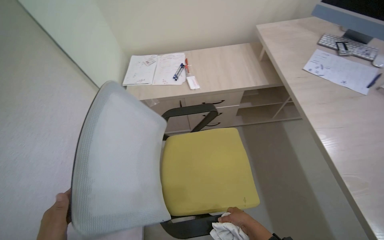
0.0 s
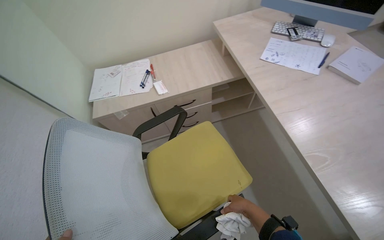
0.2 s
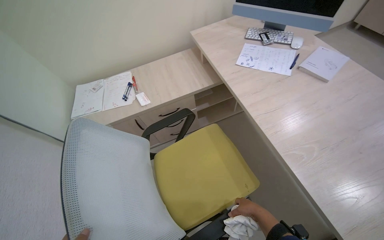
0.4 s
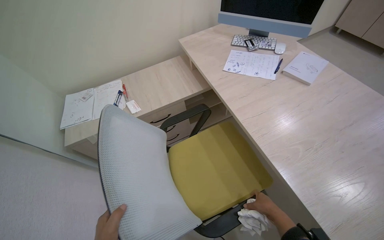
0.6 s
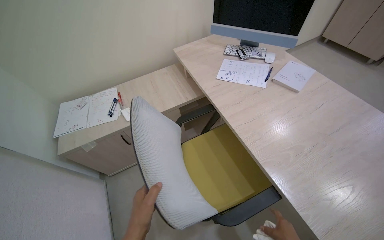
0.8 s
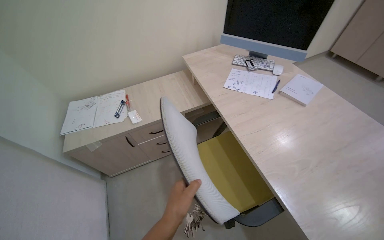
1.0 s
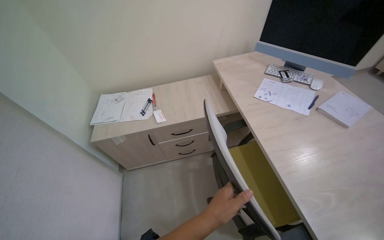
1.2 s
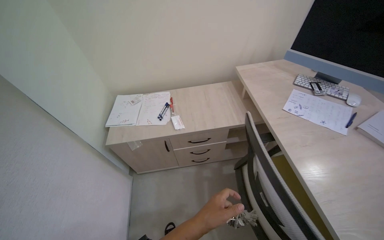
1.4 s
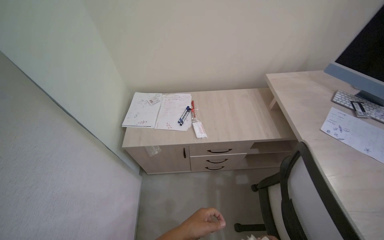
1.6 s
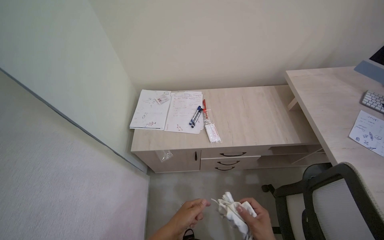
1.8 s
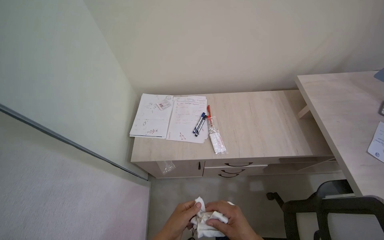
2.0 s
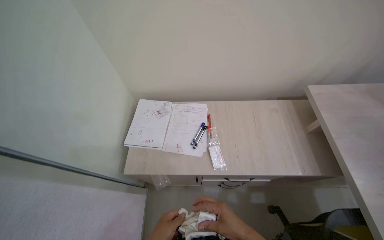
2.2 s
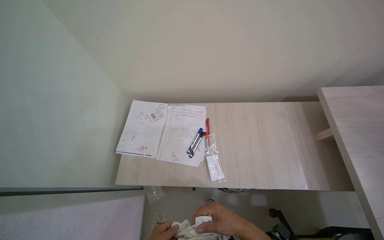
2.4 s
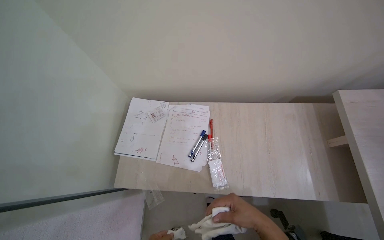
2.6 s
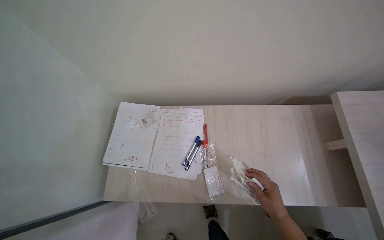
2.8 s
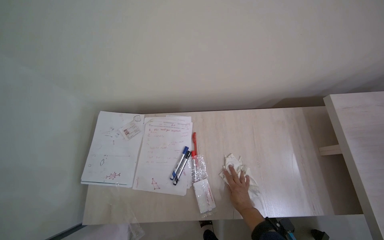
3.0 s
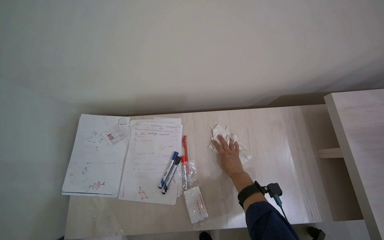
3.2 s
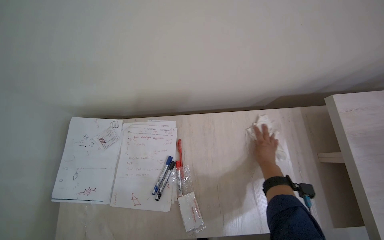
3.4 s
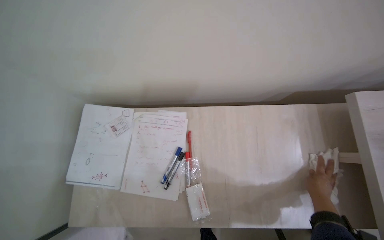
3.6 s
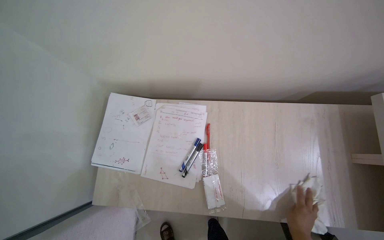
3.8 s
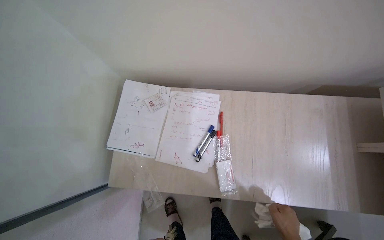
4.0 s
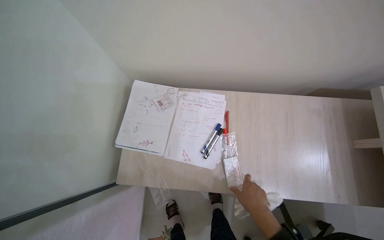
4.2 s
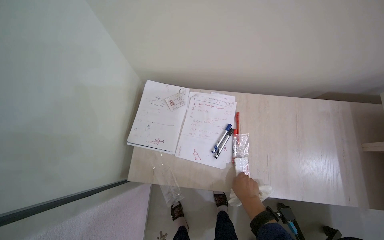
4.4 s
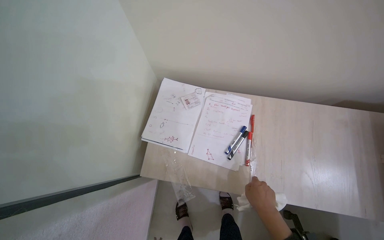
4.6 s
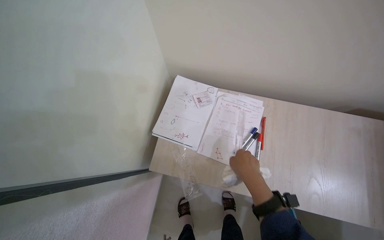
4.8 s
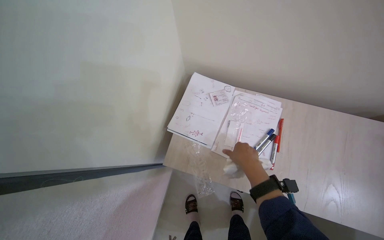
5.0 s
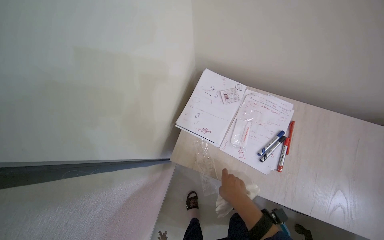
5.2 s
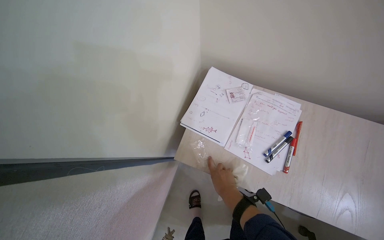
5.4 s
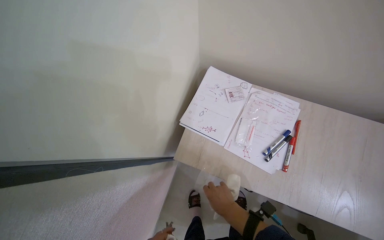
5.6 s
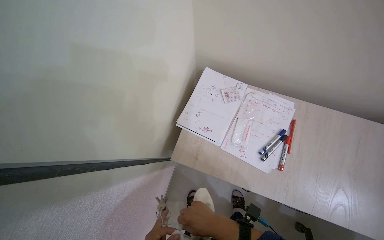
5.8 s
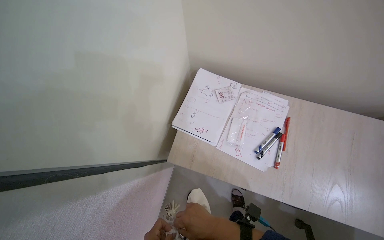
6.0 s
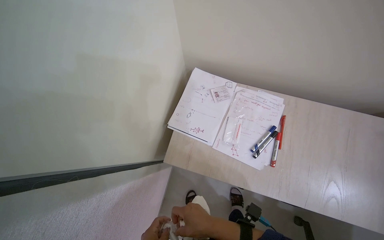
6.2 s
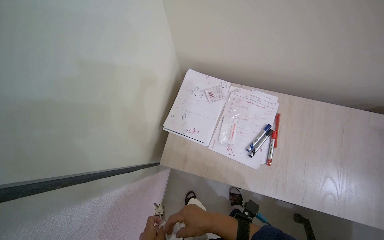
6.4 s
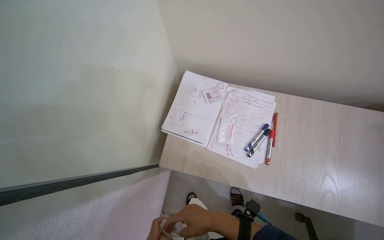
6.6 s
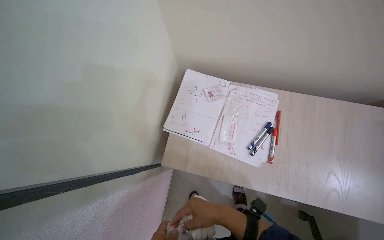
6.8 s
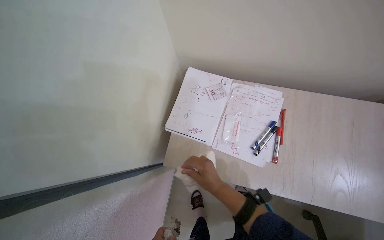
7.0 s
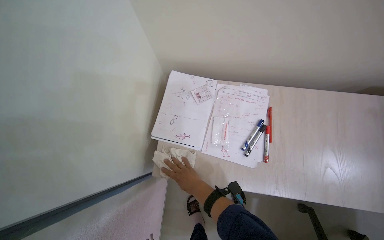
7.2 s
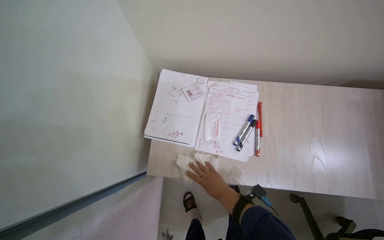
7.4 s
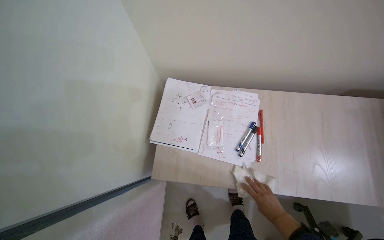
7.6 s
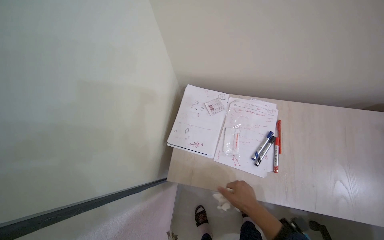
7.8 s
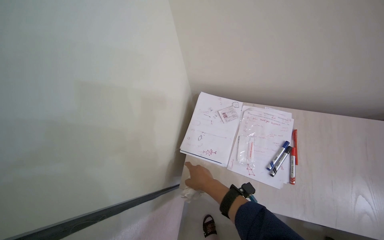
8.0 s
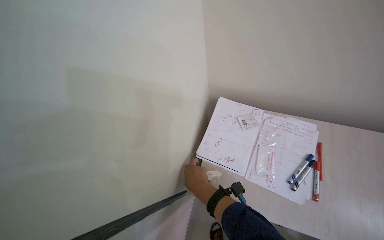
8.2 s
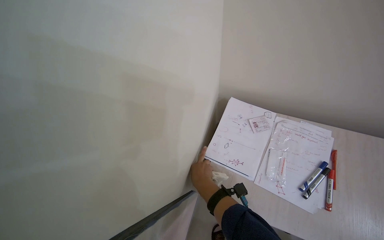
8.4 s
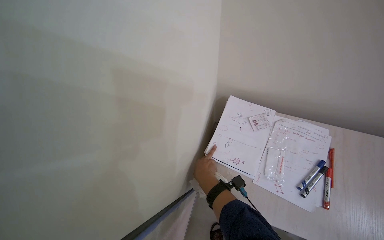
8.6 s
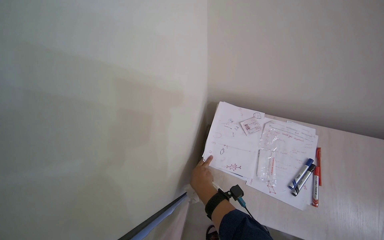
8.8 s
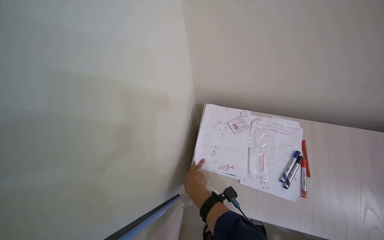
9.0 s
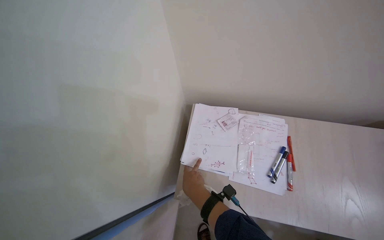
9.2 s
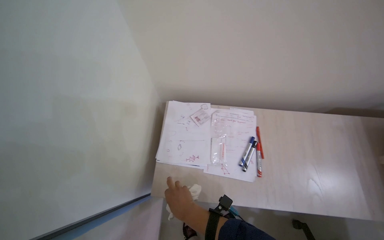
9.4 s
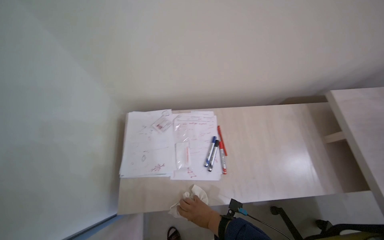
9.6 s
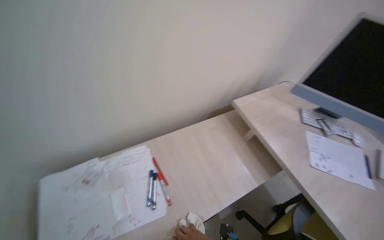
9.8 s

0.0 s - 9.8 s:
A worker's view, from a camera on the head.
Job: wiping surfaces.
The whole recording: Wiping office desk and shelves. The worker wipes the office desk and adjacent shelves with a cloth.
1.4 s - 2.8 s: The wearer moves about 70 cm. The view tilts about 20 degrees downward.
4.2 s - 5.6 s: The right hand moves to the left, approximately 25 cm, and reaches about 15 cm up the picture, then returns.
7.0 s - 8.4 s: The right hand reaches about 25 cm to the right, then returns.
8.4 s - 9.8 s: The head rotates roughly 60 degrees to the right.

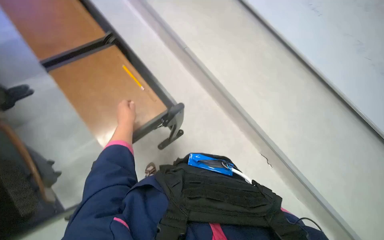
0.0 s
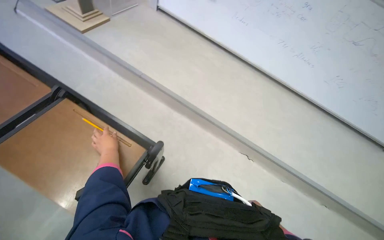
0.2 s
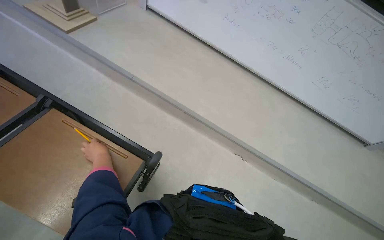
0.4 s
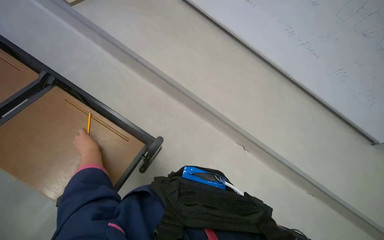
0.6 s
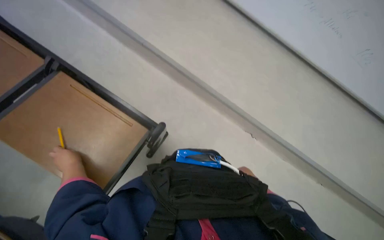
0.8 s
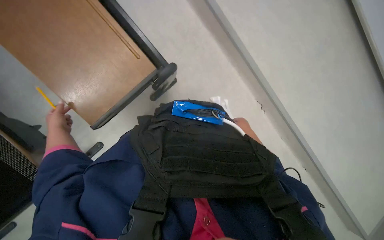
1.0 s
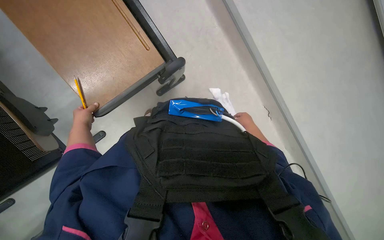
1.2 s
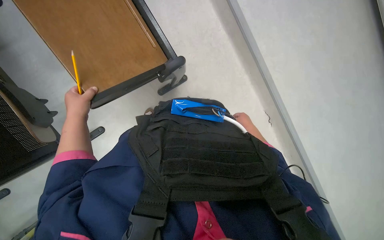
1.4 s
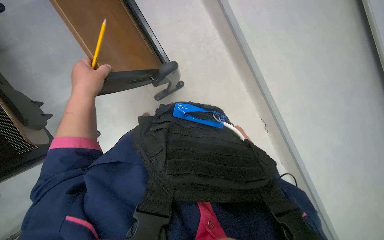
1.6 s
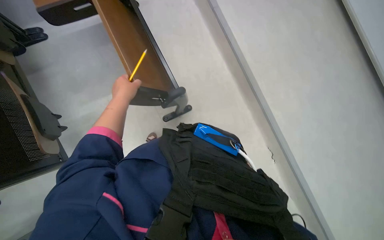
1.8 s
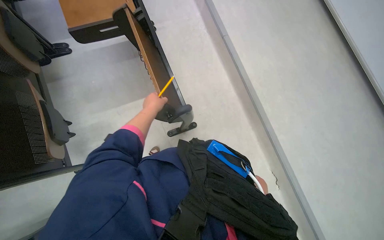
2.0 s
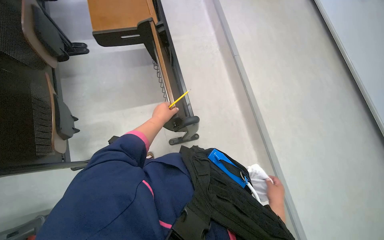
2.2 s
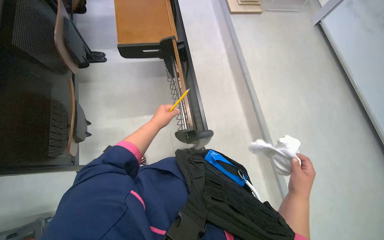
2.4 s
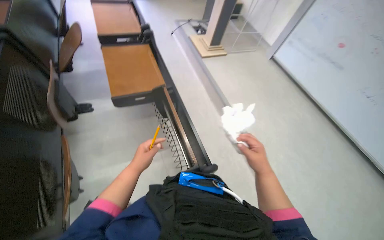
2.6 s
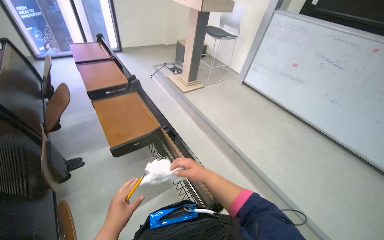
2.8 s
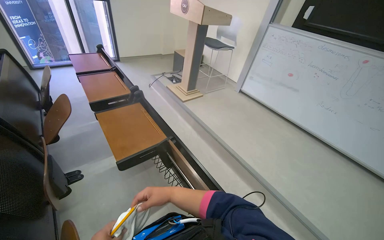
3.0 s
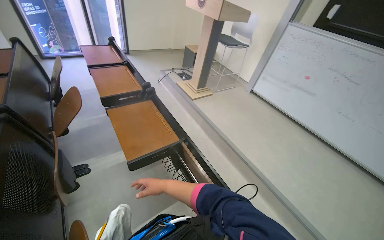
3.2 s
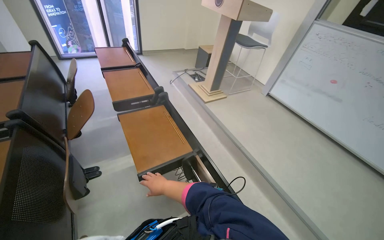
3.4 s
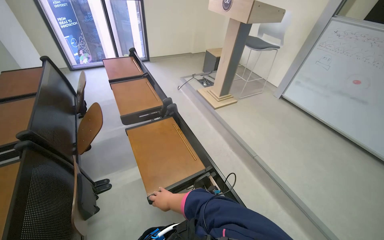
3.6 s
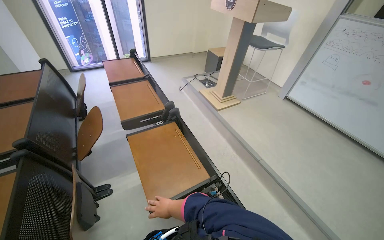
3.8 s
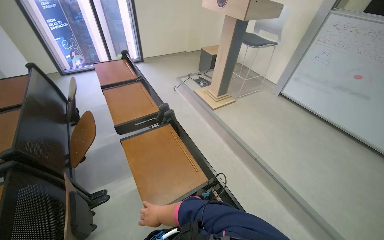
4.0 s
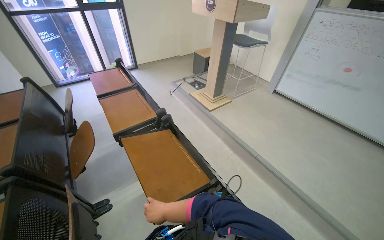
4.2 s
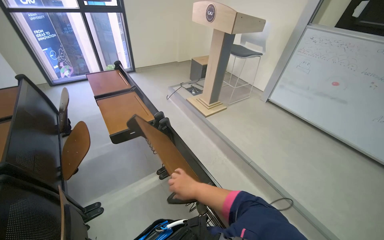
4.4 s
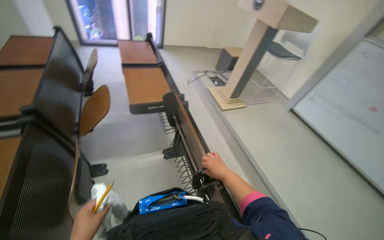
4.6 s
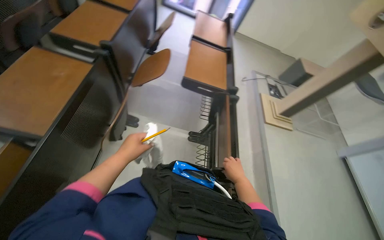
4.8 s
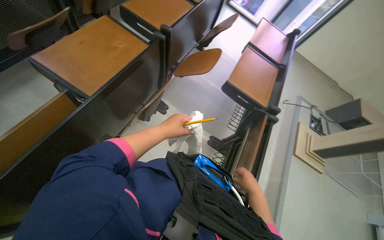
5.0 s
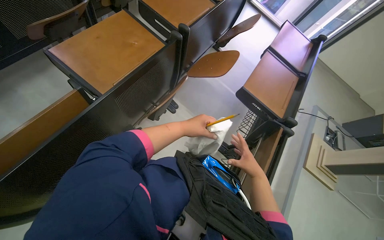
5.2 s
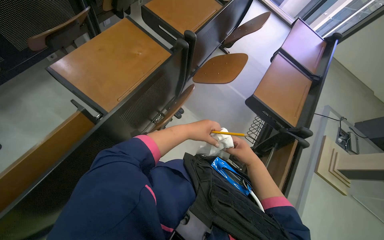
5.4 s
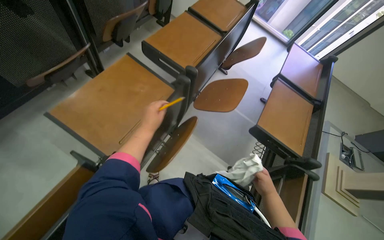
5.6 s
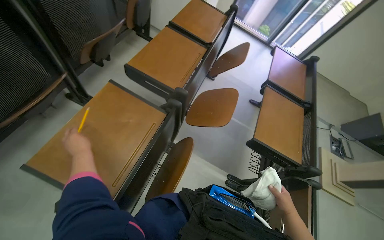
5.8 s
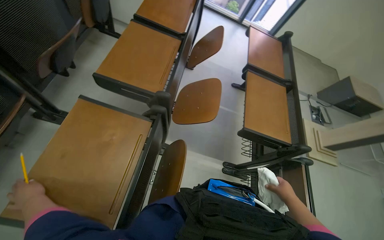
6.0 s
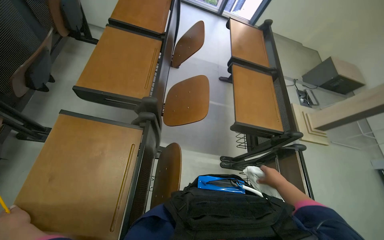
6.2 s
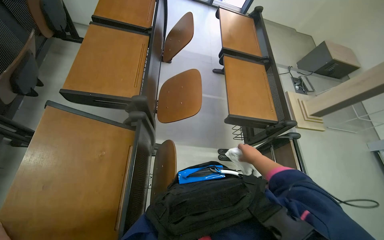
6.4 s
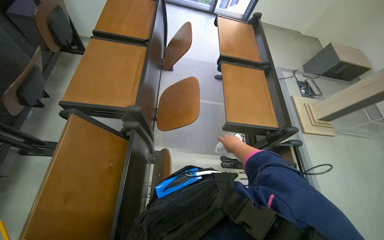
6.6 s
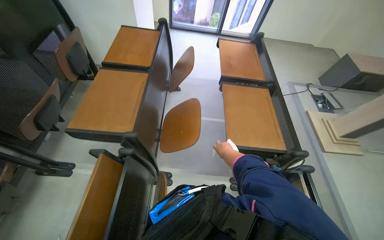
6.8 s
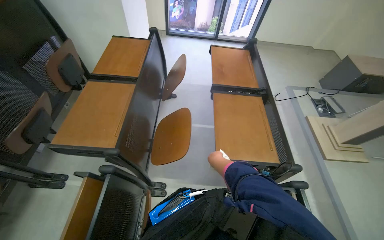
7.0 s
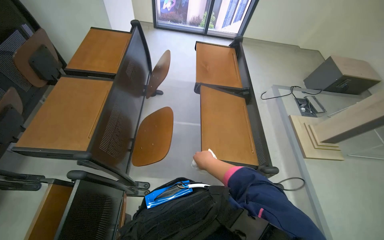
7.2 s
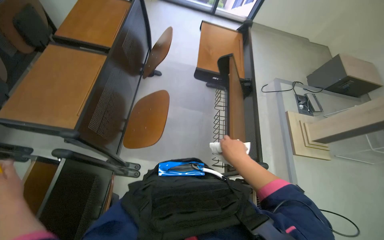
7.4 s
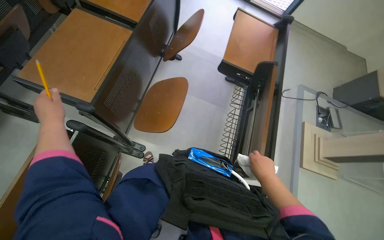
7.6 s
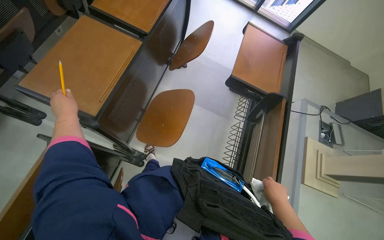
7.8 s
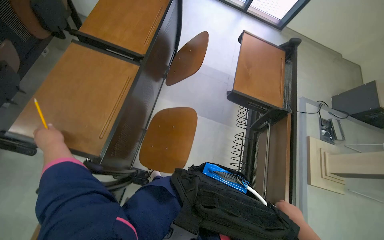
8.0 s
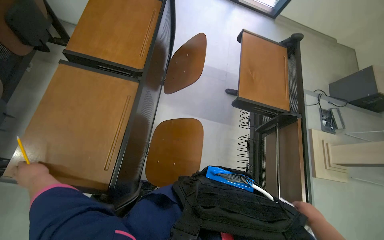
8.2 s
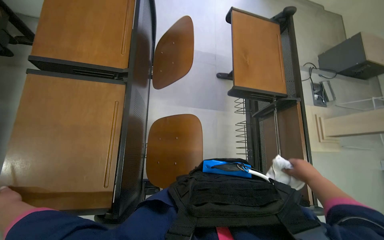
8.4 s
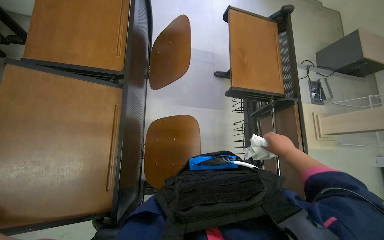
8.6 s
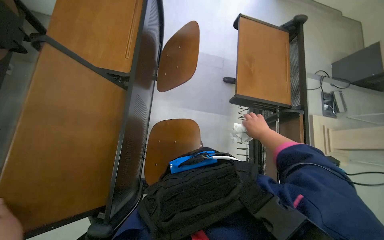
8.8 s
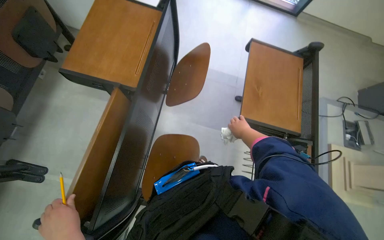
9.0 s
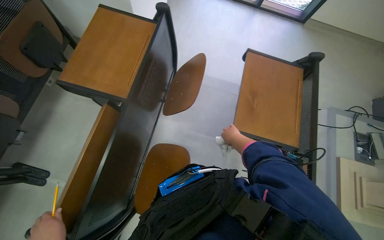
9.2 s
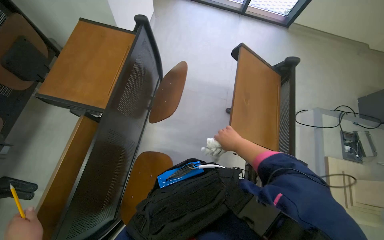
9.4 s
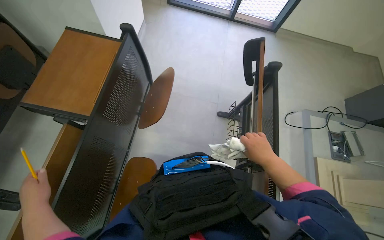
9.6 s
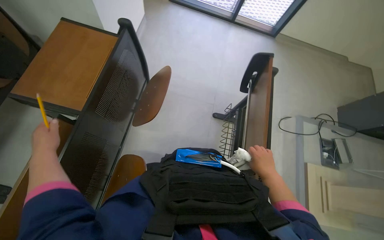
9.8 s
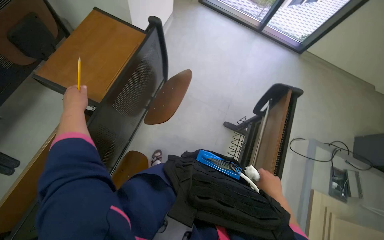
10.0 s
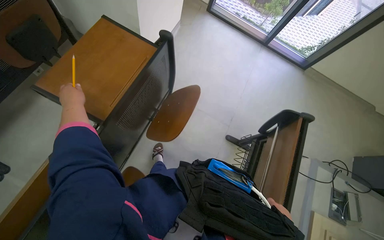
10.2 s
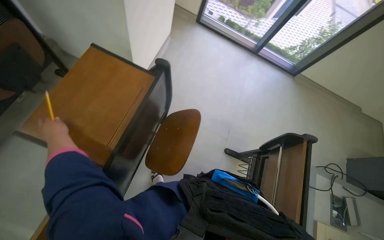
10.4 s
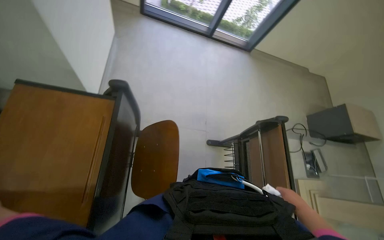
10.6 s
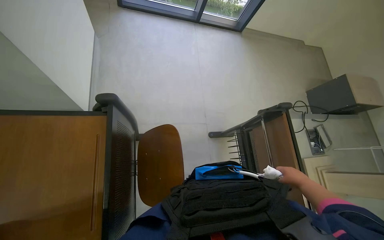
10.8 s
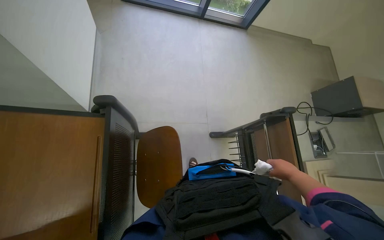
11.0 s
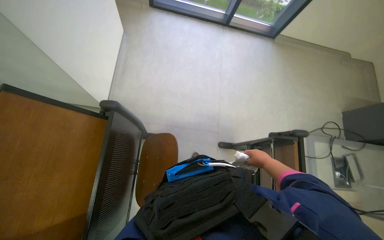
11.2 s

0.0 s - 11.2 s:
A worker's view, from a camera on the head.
Job: preparing cleaning supplies.
The whole recording: Arranging desks before mopping the floor. The worker arranges the desks before mopping the floor.
0.0 s - 1.6 s: The left hand swings nearer and farther, about 25 cm each way, with 2 reversals.
1.6 s - 3.2 s: The camera travels roughly 40 cm. The view tips upward by some 55 degrees.
3.2 s - 4.8 s: The wearer's head swings approximately 40 degrees to the left.
4.8 s - 6.4 s: The wearer moves approximately 50 cm.
6.4 s - 8.0 s: The camera travels about 40 cm.
8.0 s - 9.6 s: The wearer moves roughly 40 cm.
9.6 s - 11.2 s: The camera travels about 50 cm.
